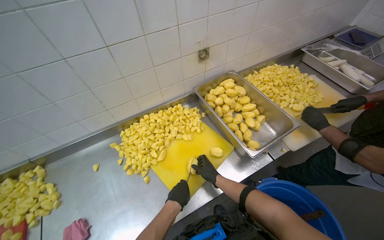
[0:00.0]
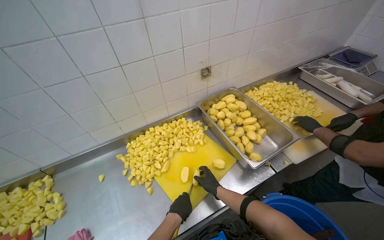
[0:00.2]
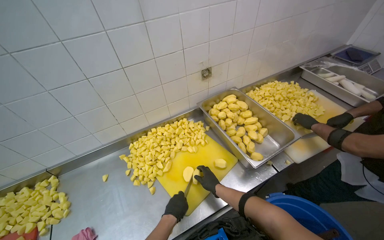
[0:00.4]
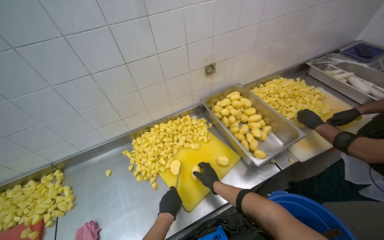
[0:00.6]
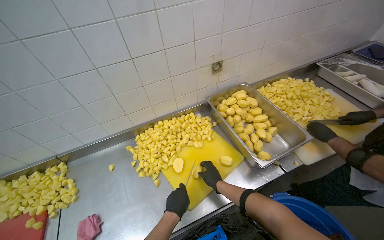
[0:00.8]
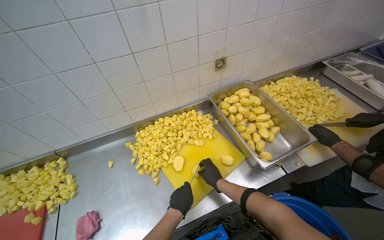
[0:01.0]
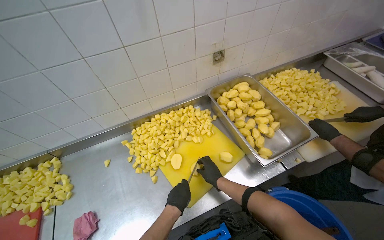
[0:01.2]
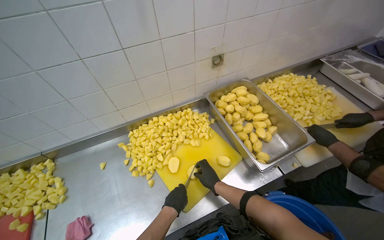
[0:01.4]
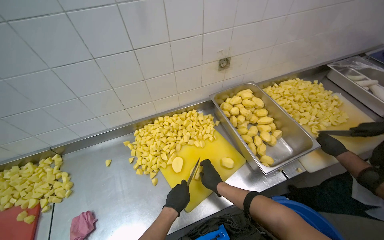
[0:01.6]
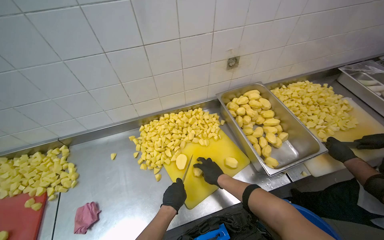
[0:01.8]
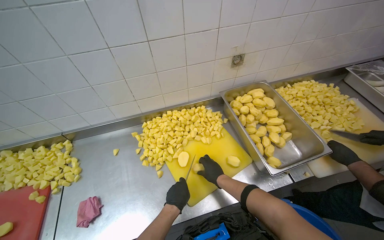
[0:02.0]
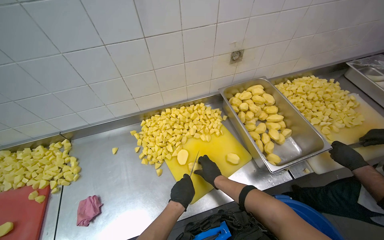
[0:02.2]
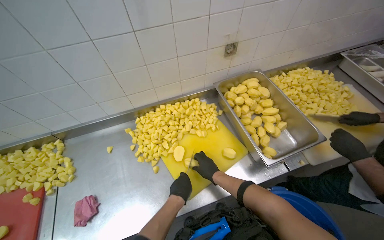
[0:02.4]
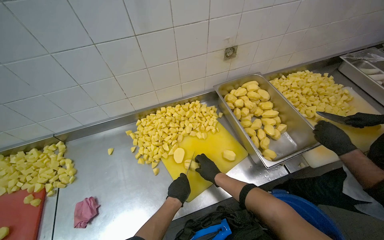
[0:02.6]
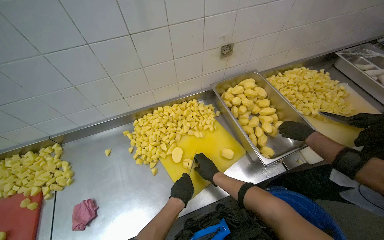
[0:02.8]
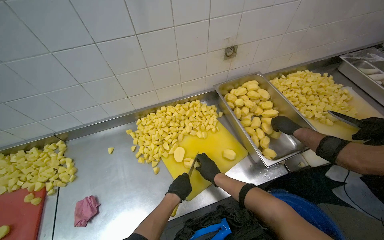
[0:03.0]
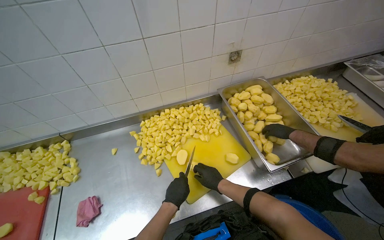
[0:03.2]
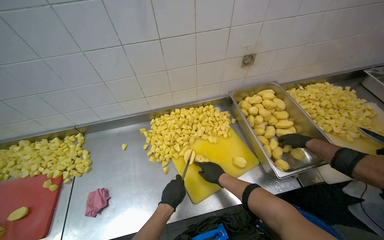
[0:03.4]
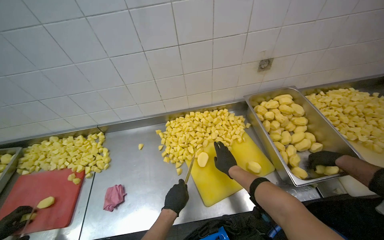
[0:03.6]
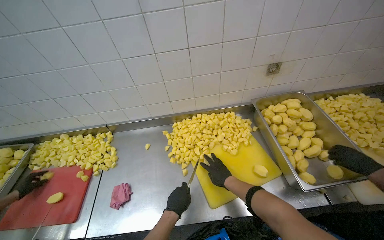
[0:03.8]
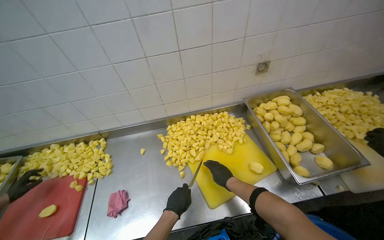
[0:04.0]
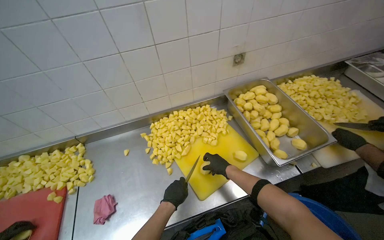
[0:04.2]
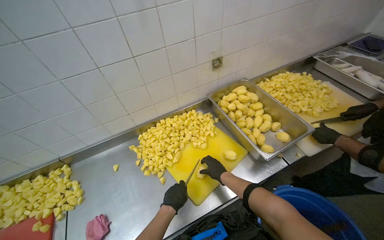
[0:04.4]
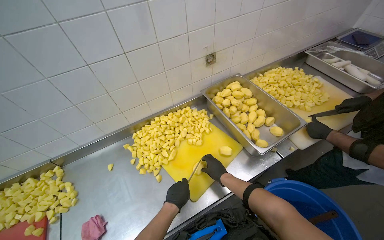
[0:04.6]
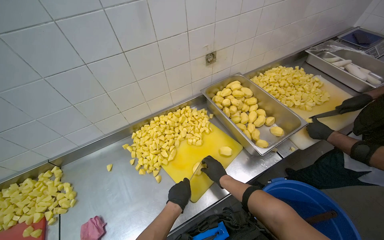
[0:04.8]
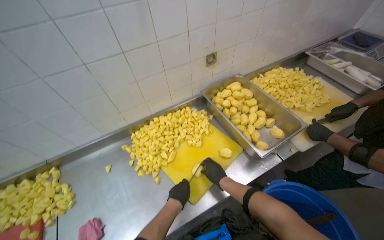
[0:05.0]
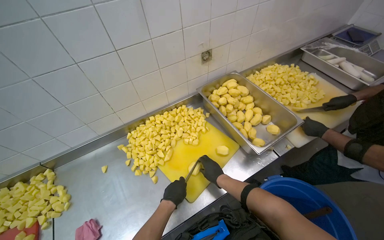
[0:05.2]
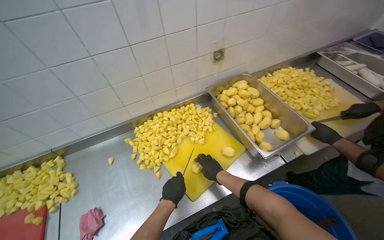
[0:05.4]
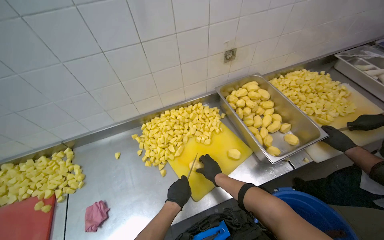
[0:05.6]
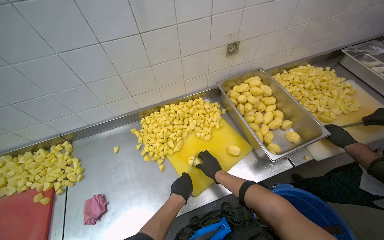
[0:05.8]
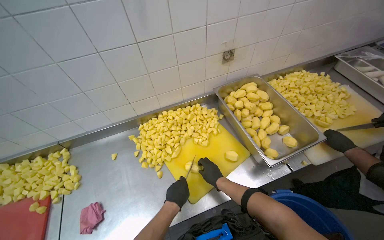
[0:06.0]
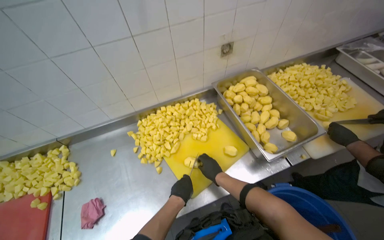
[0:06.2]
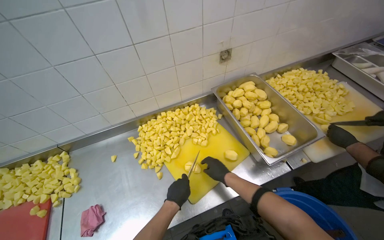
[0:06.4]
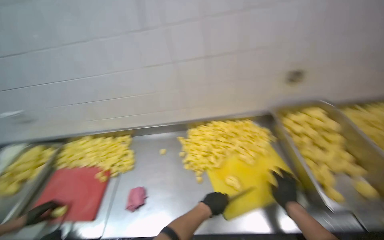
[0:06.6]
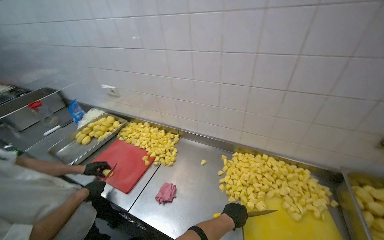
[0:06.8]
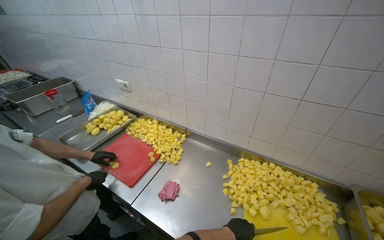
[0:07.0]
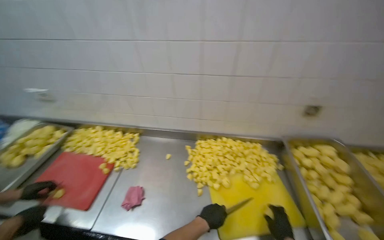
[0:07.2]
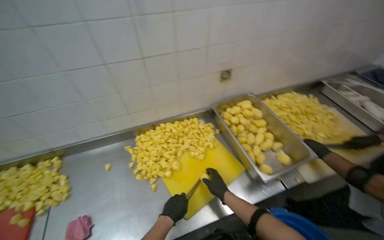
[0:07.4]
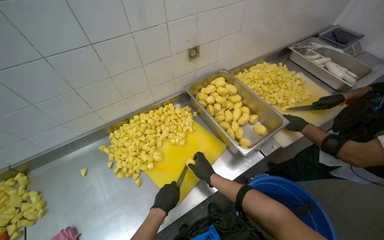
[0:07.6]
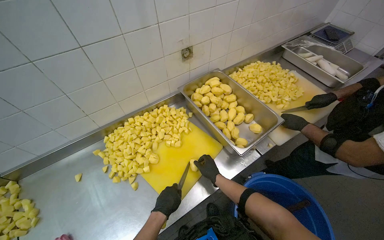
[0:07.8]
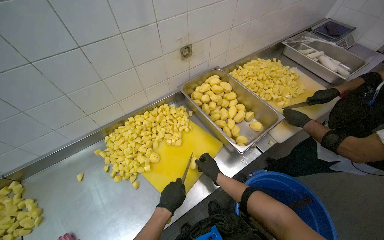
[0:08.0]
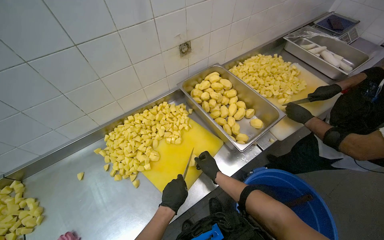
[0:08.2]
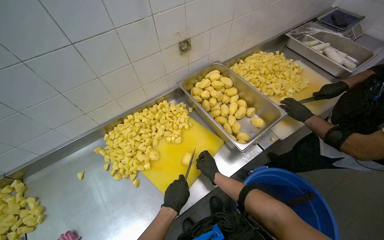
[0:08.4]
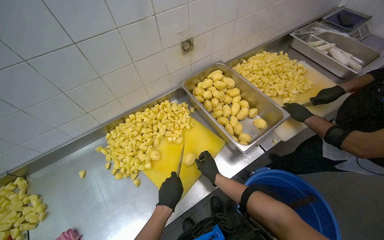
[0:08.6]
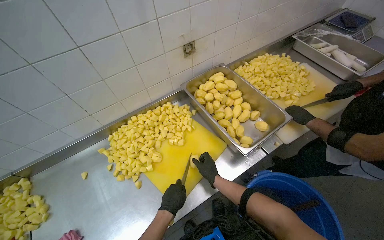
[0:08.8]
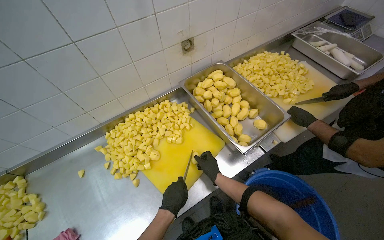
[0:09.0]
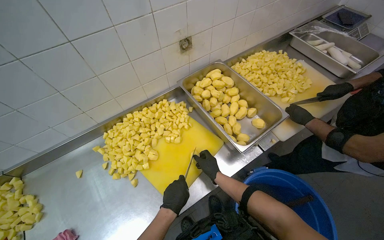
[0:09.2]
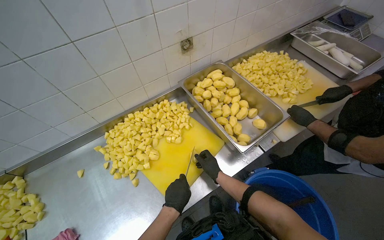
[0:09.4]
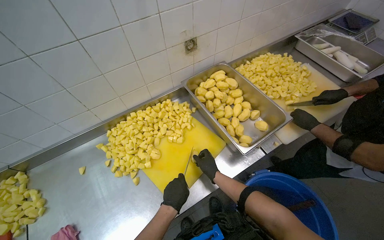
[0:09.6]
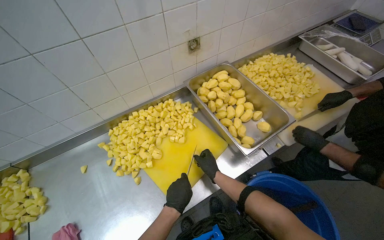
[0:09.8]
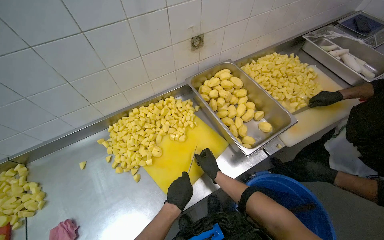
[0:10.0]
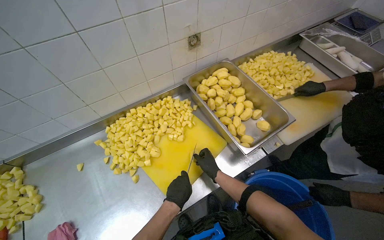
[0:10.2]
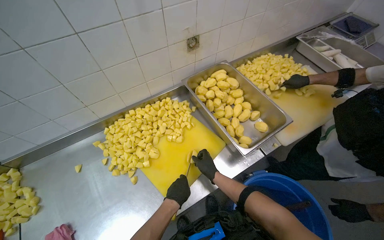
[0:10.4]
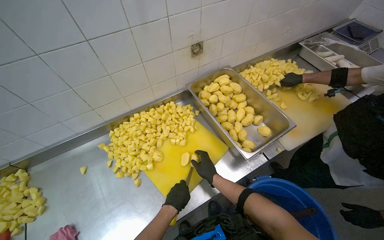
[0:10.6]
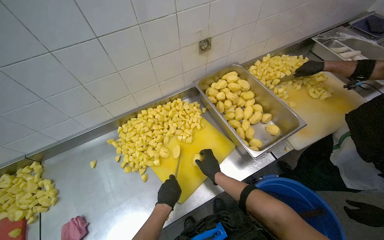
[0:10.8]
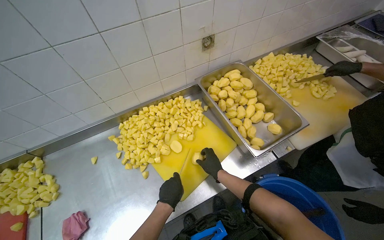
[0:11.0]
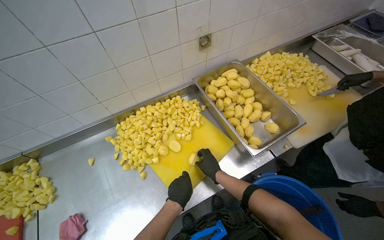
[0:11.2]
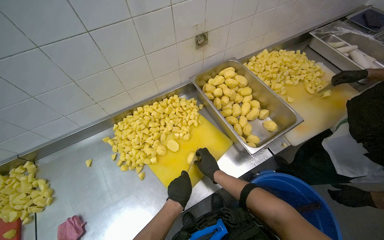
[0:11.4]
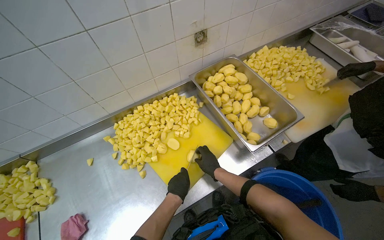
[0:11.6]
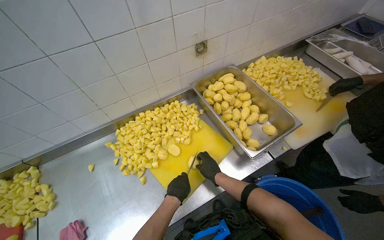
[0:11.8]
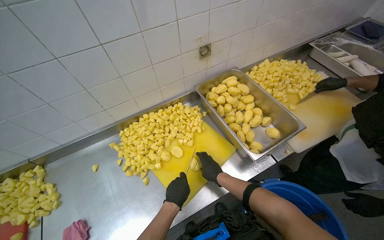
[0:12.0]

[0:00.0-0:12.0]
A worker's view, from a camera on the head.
Job: preparing food.
The whole recording: Cutting potatoes into pieces. The worker cuts peeled potatoes into small pieces on a yellow cutting board.
0:00.0 to 0:01.6: The right hand travels nearer to the camera by about 10 cm.
0:01.6 to 0:03.0: The right hand goes some 10 cm farther from the camera.
0:04.4 to 0:06.0: The hands make small movements and keep their place.
0:09.0 to 0:12.0: The hands are busy where they are.

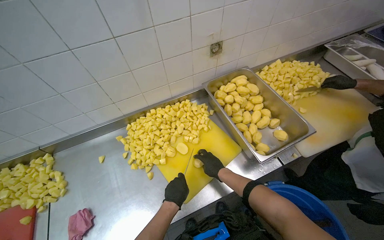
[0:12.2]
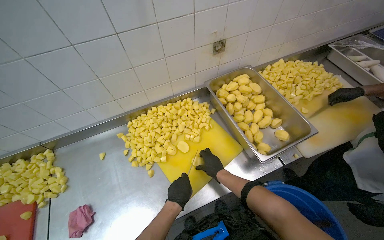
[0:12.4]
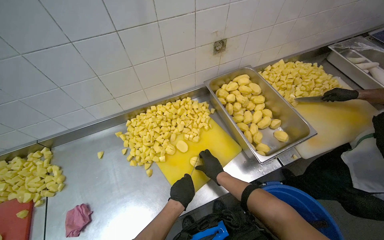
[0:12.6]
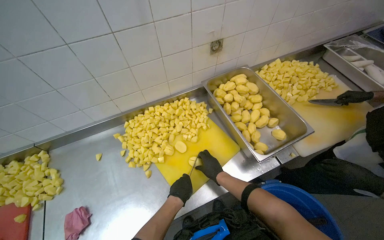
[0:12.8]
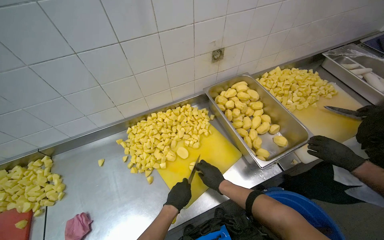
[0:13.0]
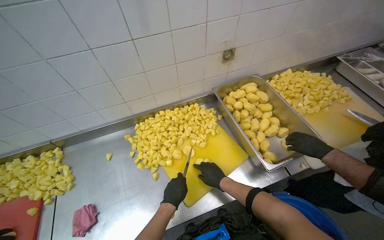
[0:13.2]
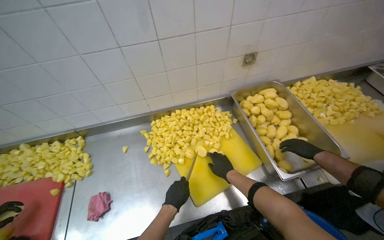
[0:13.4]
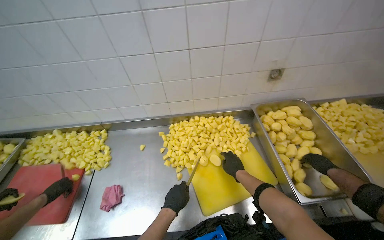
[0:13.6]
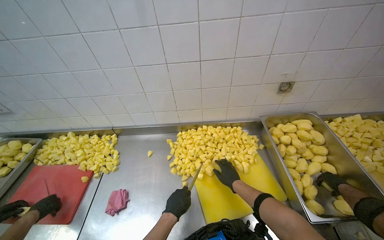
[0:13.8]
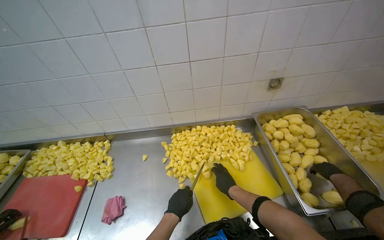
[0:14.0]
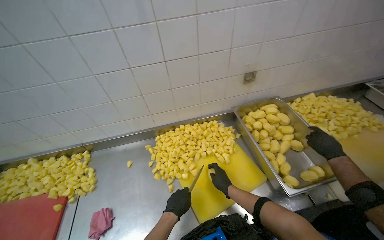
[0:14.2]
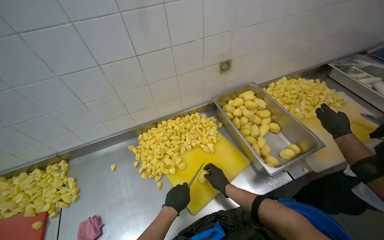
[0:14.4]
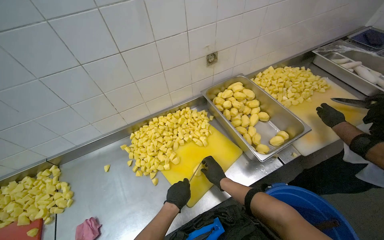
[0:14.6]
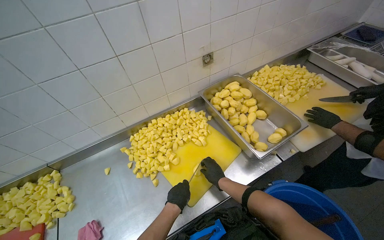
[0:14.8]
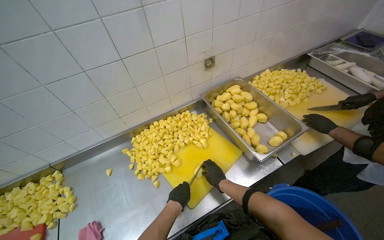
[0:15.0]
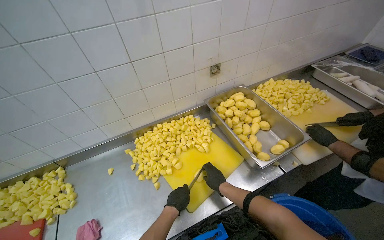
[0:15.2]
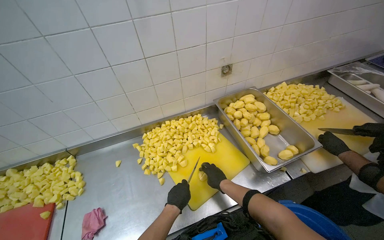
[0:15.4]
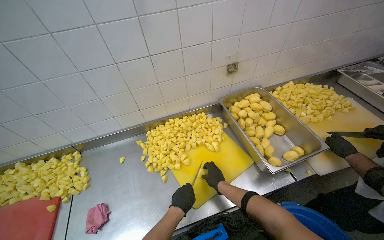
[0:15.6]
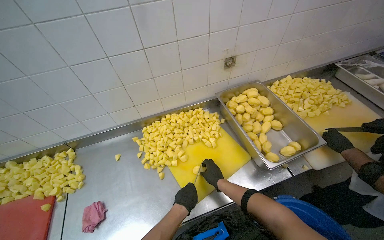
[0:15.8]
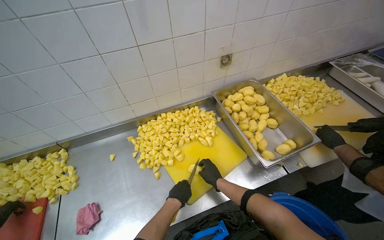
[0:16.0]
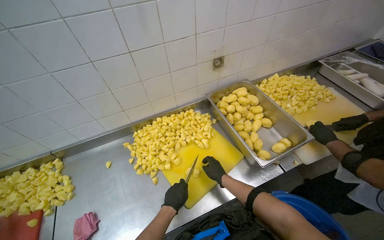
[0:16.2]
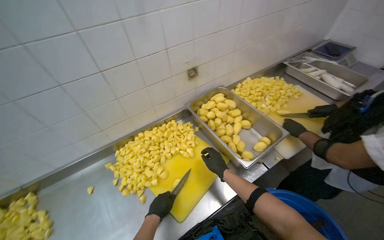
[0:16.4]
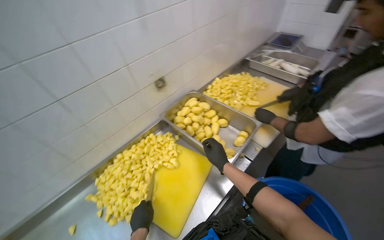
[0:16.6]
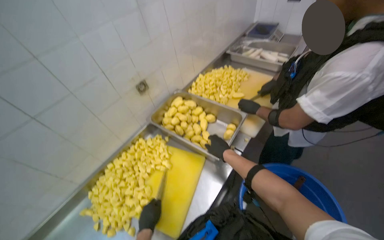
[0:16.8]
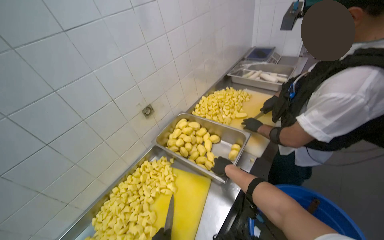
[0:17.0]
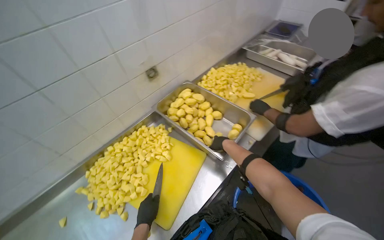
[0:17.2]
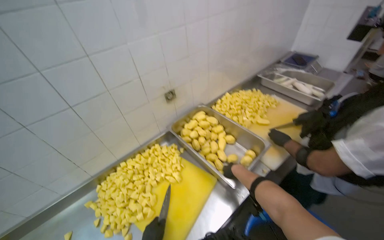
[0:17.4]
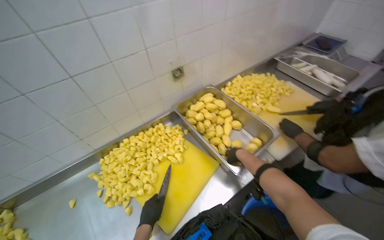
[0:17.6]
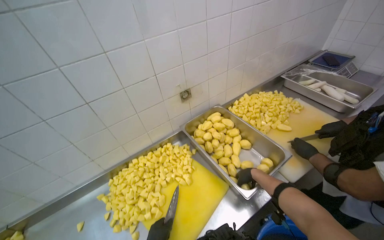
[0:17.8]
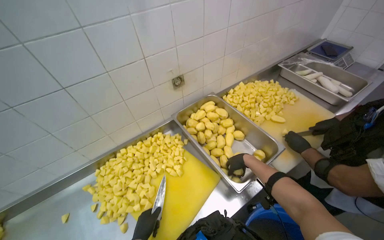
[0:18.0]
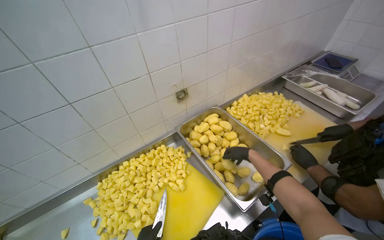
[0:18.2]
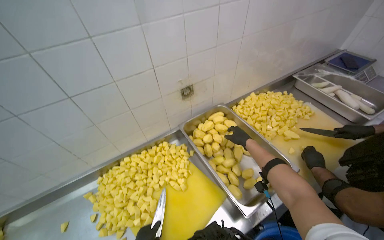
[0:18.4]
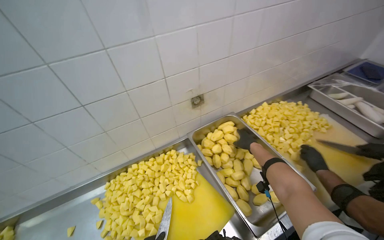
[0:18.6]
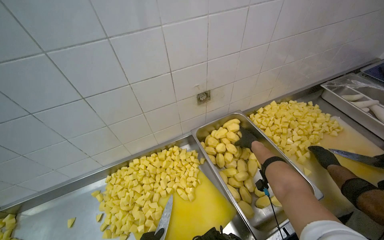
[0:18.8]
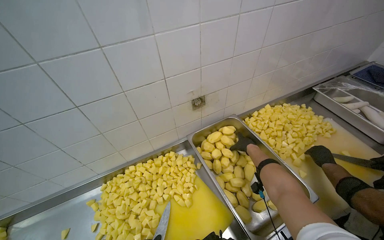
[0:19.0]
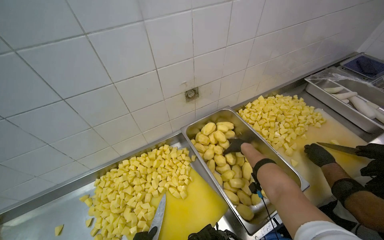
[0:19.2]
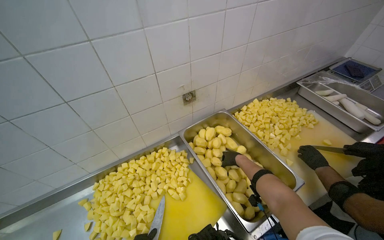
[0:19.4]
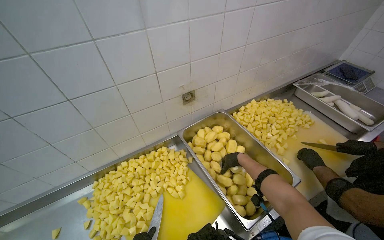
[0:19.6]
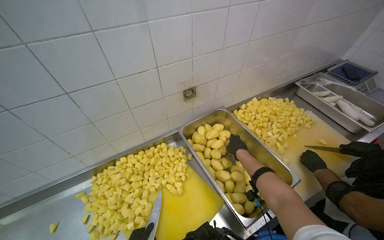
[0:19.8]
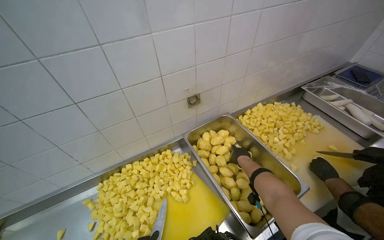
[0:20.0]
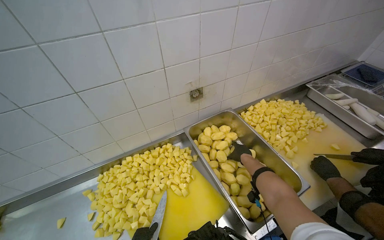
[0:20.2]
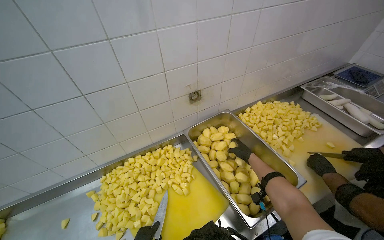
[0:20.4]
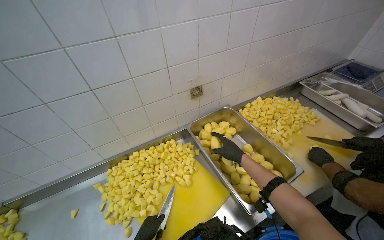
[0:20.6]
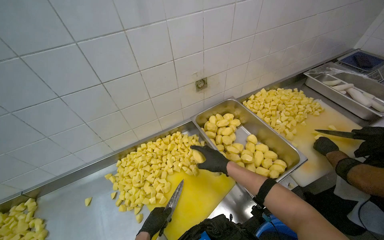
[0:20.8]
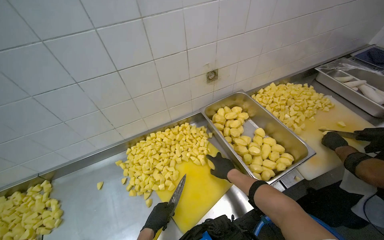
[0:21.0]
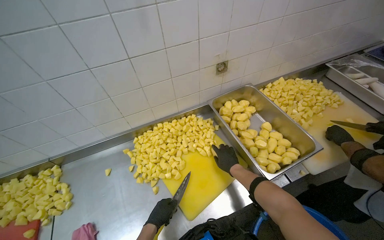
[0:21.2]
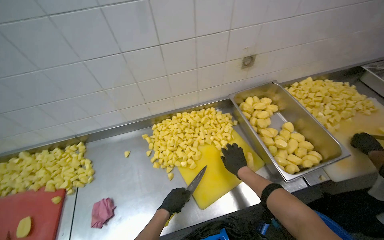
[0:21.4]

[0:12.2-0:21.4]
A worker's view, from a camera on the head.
Job: preparing food.
The whole recording: Cutting potatoes into pieces. The worker cuts peeled potatoes into small pieces on a yellow cutting board.
0:12.2 to 0:13.8: The head turns to the left by some 25 degrees.
0:13.8 to 0:15.2: The head rotates some 25 degrees to the right.
0:15.2 to 0:16.8: The head turns to the right by roughly 30 degrees.
0:16.8 to 0:18.4: The wearer's head swings about 25 degrees to the left.
0:18.4 to 0:19.8: The right hand moves roughly 15 cm farther from the camera and comes back.
0:19.8 to 0:21.4: The right hand goes about 25 cm down the picture and nearer to the camera.
